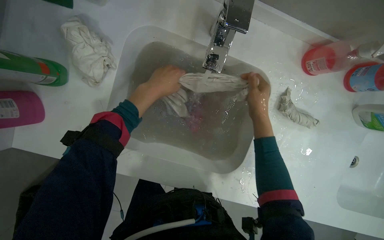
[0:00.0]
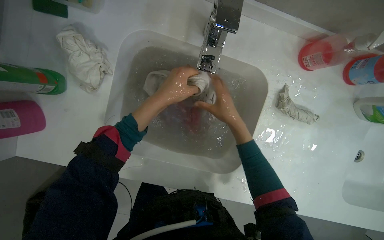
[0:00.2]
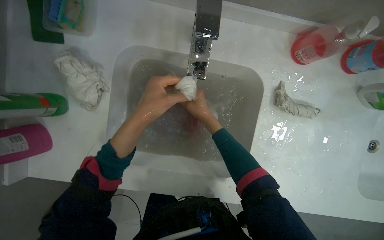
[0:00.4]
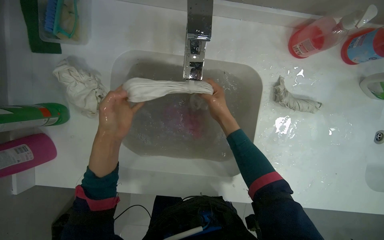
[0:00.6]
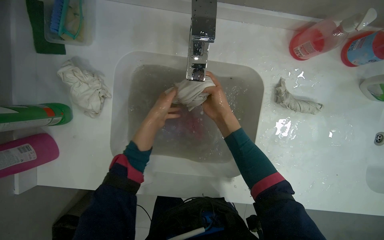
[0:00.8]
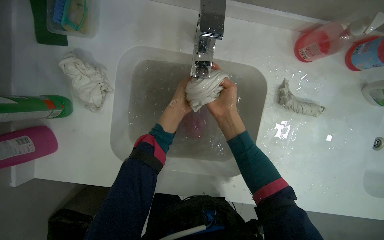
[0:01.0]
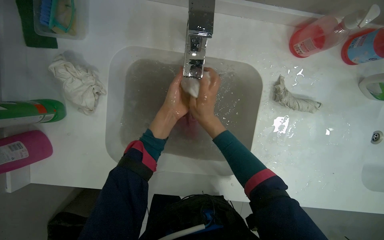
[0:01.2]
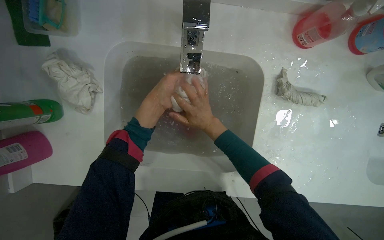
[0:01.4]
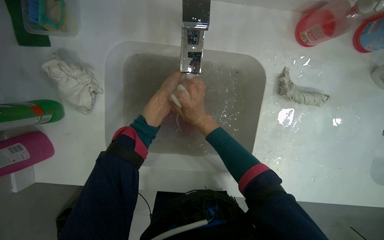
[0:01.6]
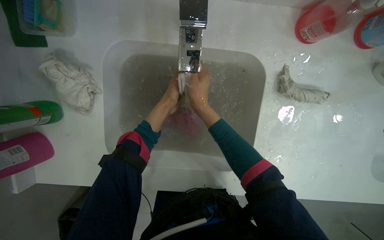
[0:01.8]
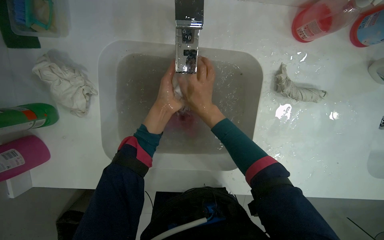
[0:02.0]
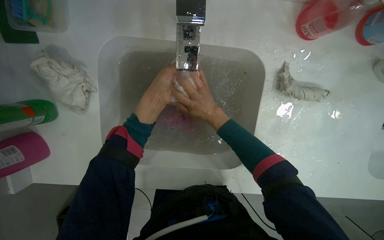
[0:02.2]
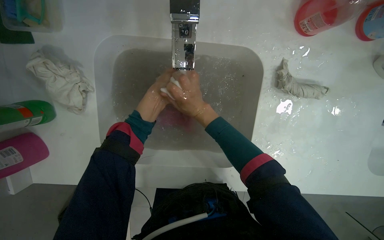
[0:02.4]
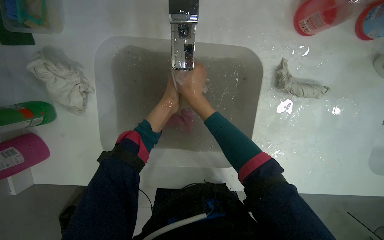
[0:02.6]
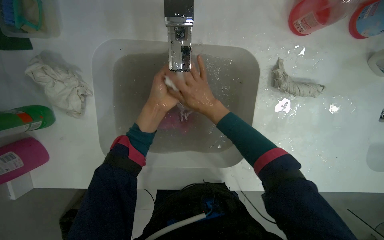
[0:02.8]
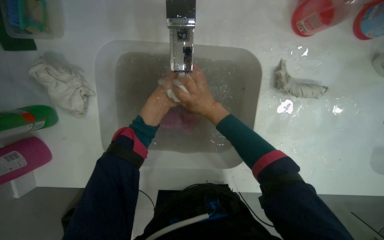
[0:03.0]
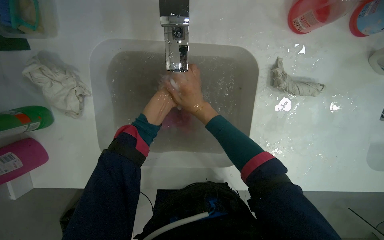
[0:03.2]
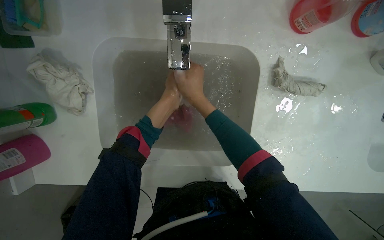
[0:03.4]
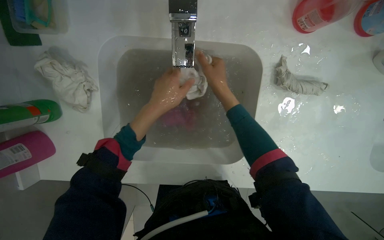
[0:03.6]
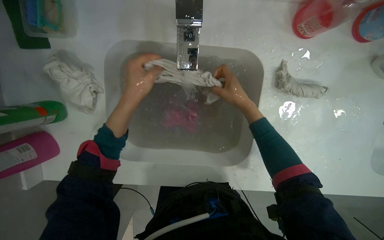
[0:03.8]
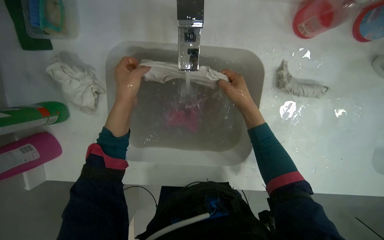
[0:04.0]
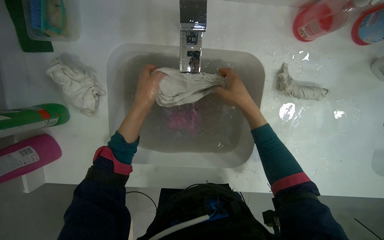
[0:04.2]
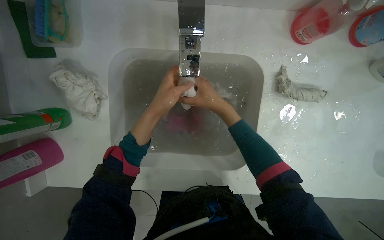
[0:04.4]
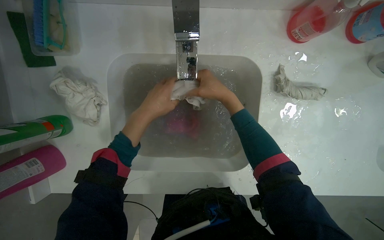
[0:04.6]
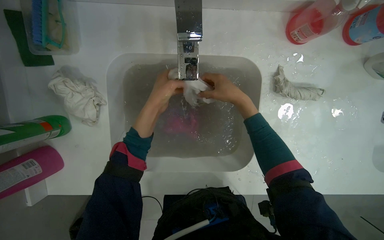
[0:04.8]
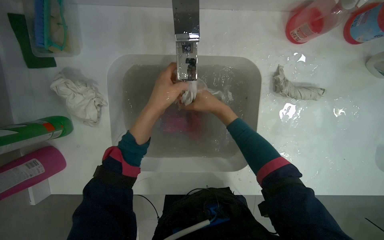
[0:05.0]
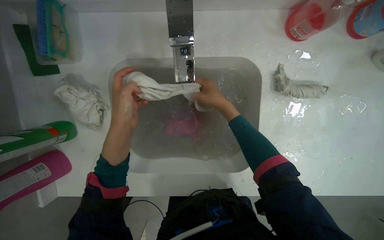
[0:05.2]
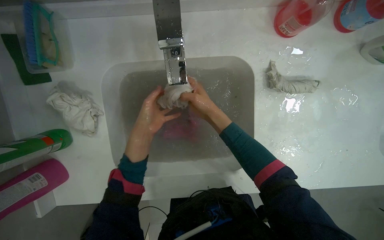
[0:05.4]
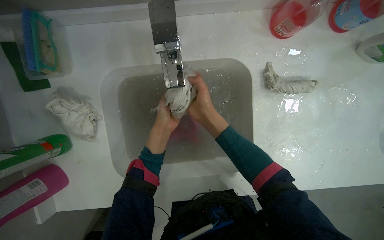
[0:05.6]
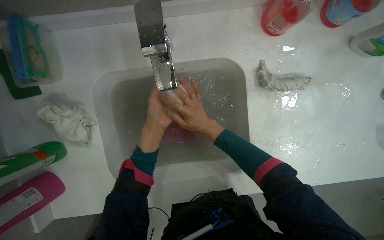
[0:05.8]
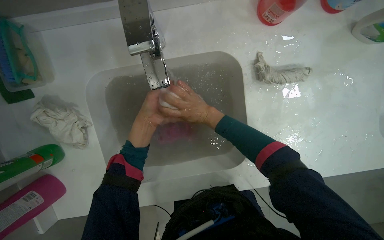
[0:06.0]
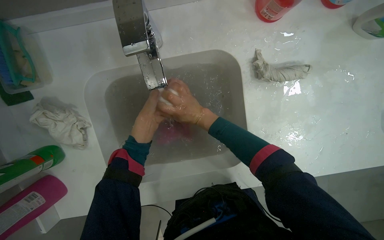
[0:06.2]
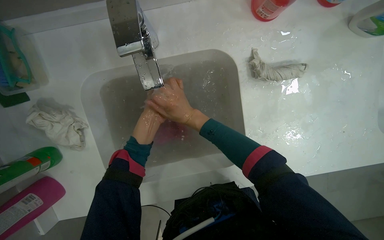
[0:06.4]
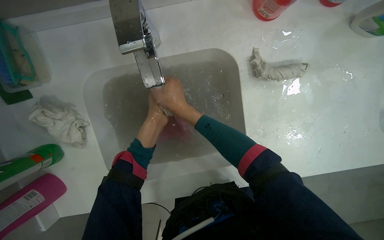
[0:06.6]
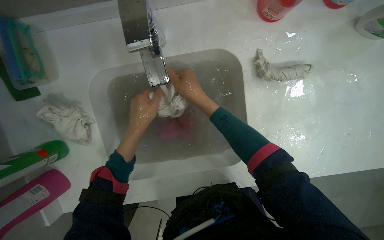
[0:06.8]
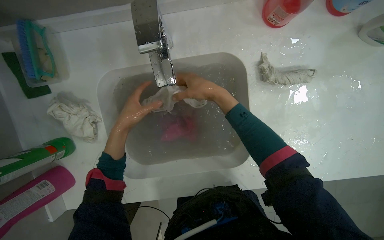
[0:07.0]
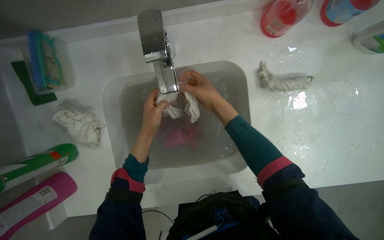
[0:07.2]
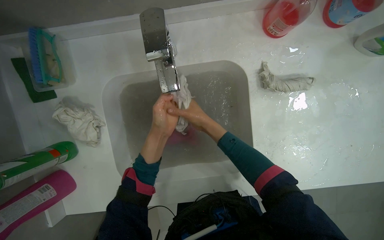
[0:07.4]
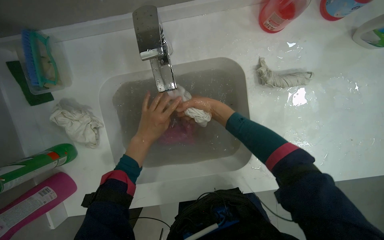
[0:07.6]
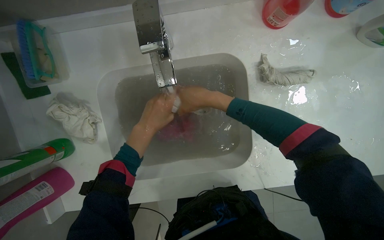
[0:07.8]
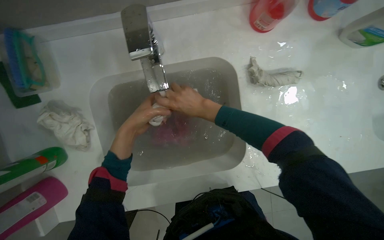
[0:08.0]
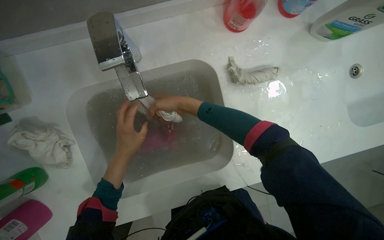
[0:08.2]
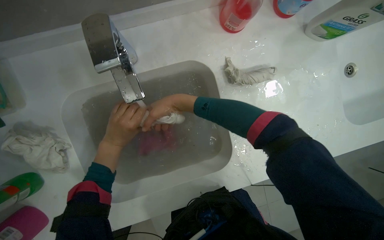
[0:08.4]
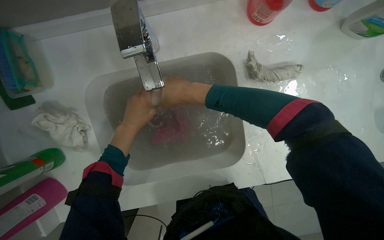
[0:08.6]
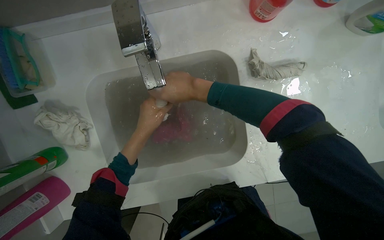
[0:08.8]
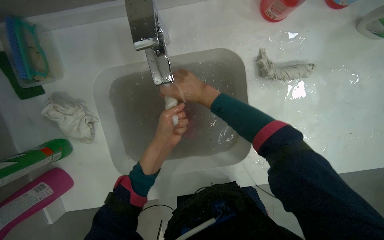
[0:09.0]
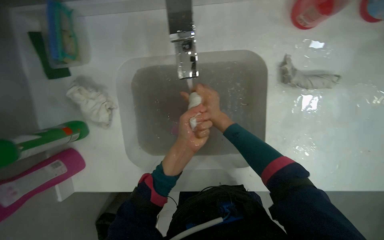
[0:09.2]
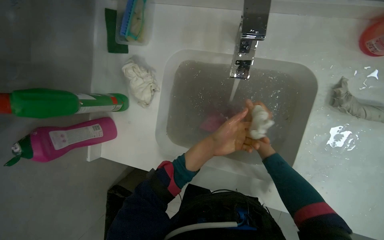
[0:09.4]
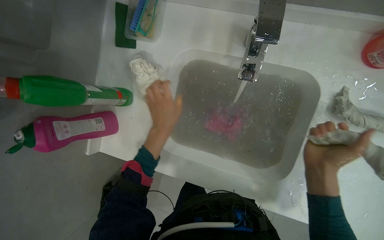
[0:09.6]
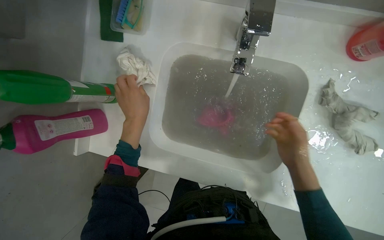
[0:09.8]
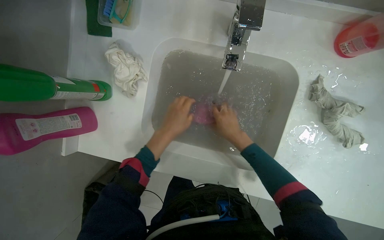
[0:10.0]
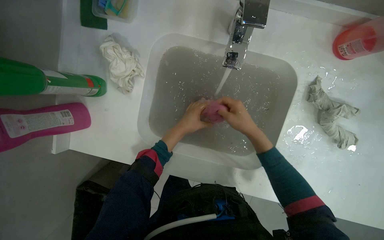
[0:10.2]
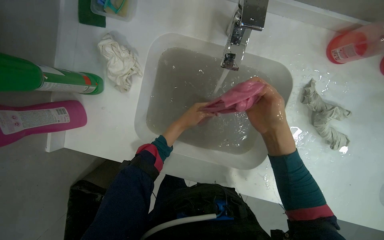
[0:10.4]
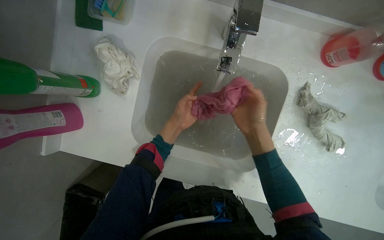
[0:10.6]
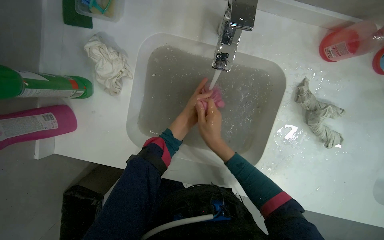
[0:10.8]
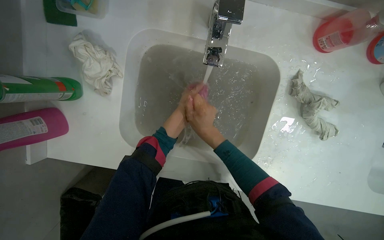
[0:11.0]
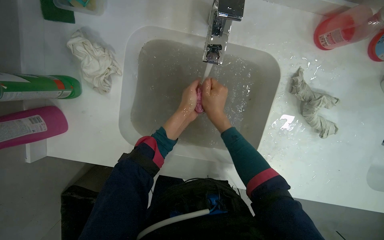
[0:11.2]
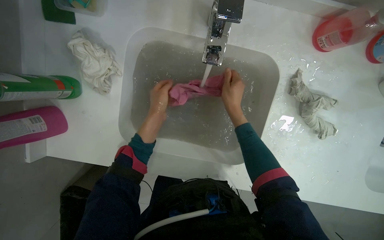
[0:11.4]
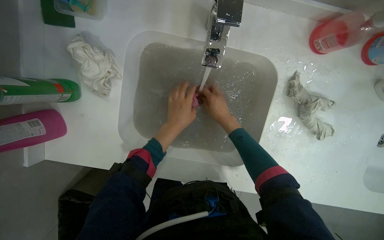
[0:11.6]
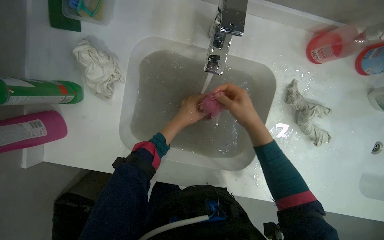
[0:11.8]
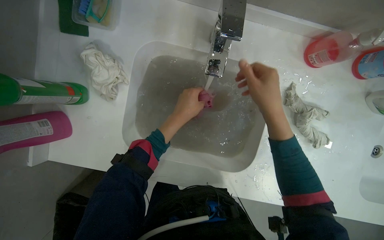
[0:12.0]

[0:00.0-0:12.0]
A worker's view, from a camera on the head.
Job: preparing cleaning supplies.
The whole recording: Washing cloths in sink. The worker washes cloths in the sink under running water.
0:00.0 to 0:01.6: The right hand travels to the left by approximately 15 cm.
0:03.0 to 0:04.4: The right hand travels to the right and back again, roughly 10 cm each way.
0:04.4 to 0:06.0: The hands stay close to where they were, moving slightly.

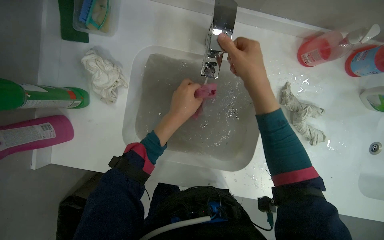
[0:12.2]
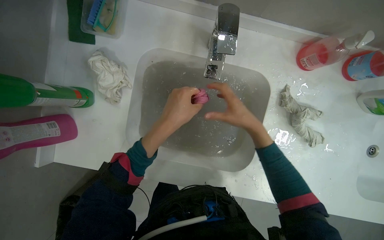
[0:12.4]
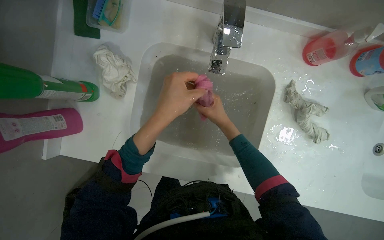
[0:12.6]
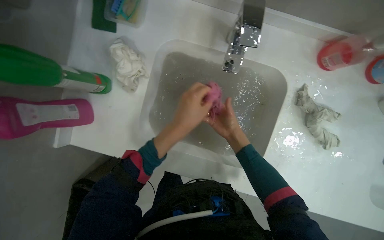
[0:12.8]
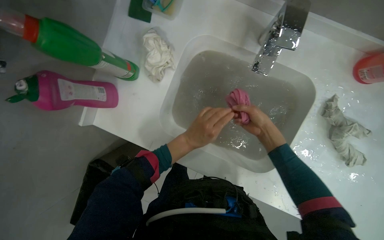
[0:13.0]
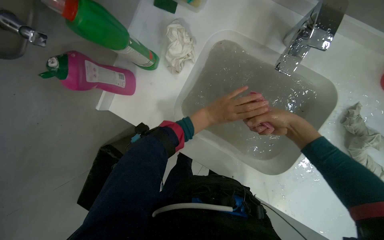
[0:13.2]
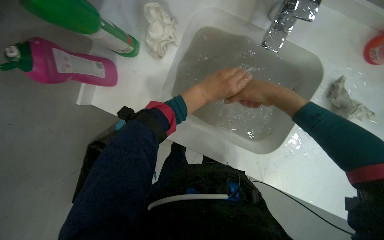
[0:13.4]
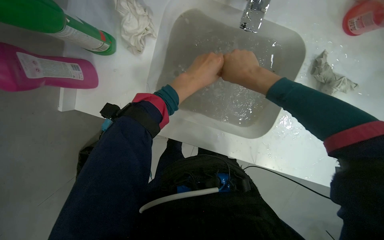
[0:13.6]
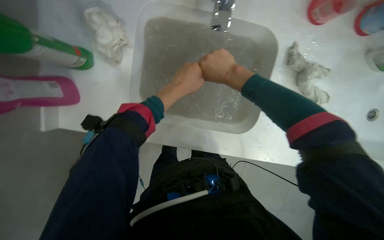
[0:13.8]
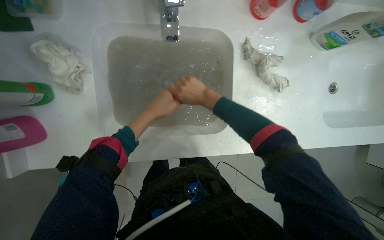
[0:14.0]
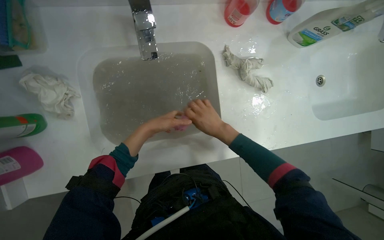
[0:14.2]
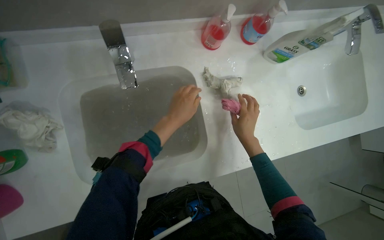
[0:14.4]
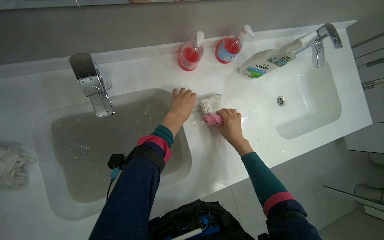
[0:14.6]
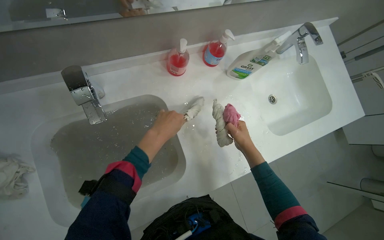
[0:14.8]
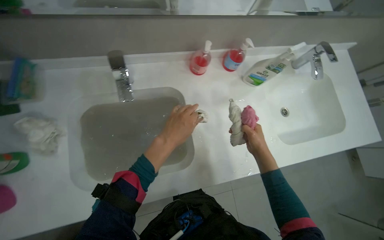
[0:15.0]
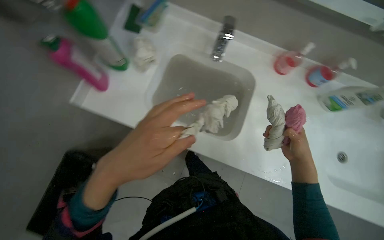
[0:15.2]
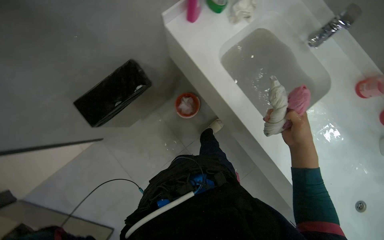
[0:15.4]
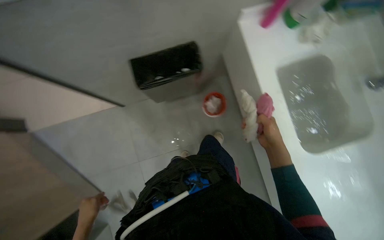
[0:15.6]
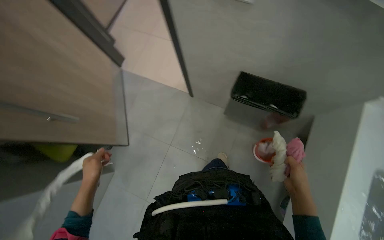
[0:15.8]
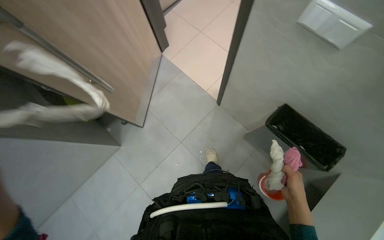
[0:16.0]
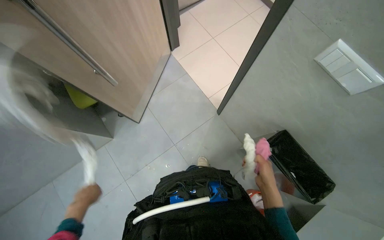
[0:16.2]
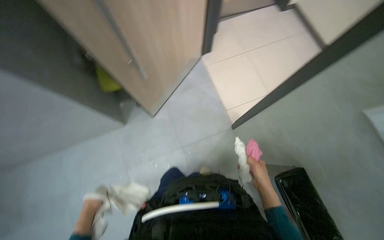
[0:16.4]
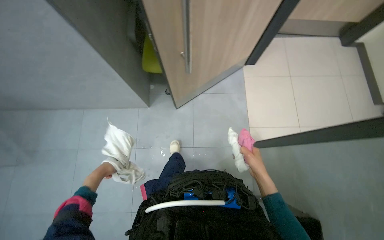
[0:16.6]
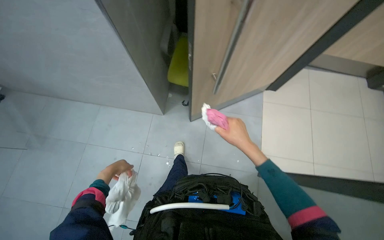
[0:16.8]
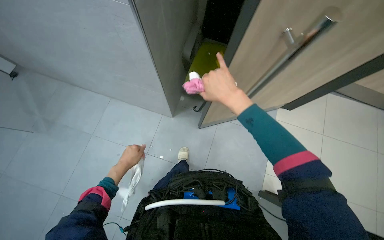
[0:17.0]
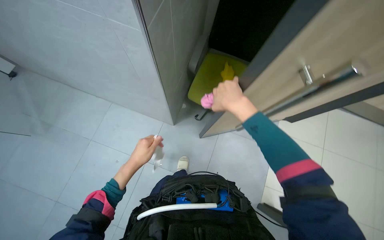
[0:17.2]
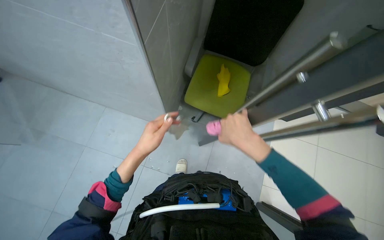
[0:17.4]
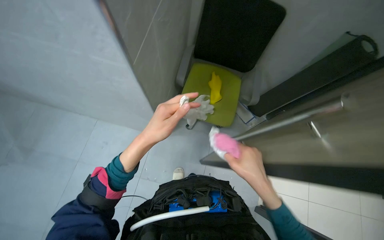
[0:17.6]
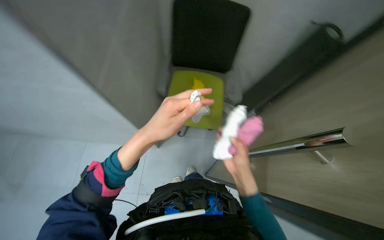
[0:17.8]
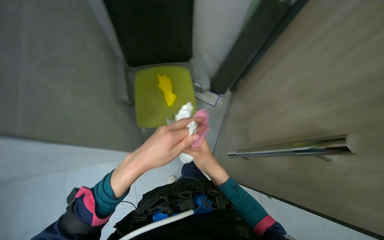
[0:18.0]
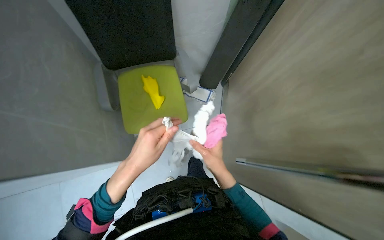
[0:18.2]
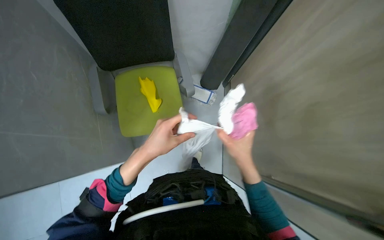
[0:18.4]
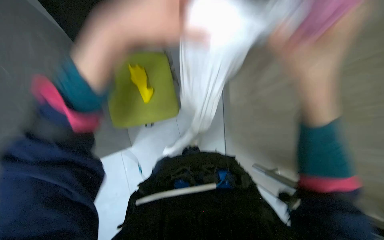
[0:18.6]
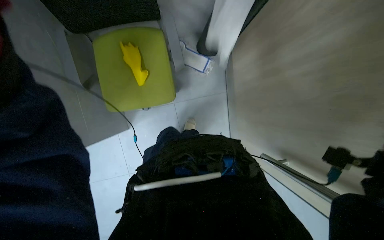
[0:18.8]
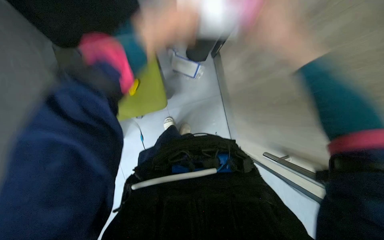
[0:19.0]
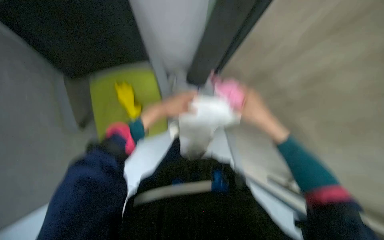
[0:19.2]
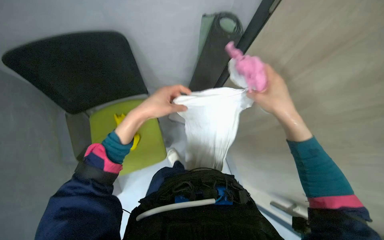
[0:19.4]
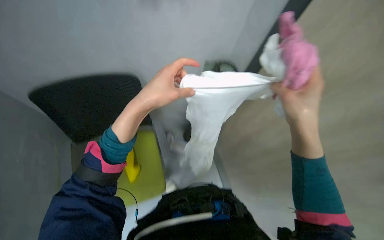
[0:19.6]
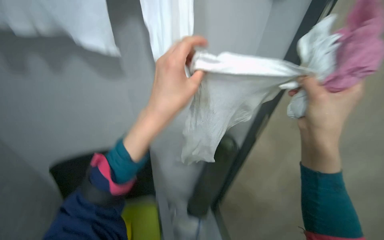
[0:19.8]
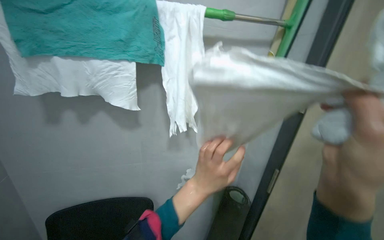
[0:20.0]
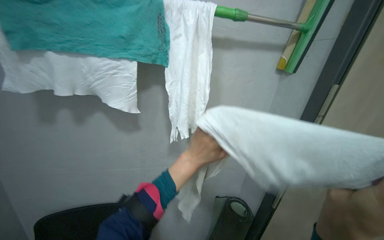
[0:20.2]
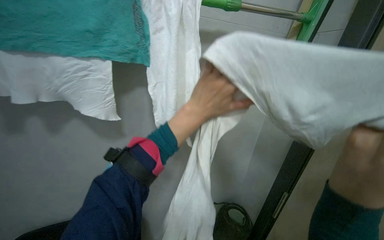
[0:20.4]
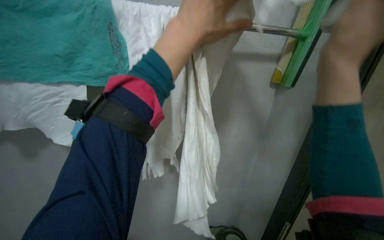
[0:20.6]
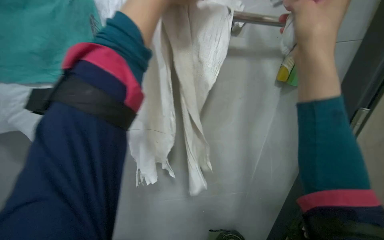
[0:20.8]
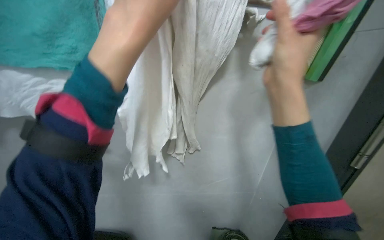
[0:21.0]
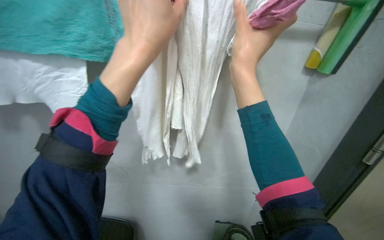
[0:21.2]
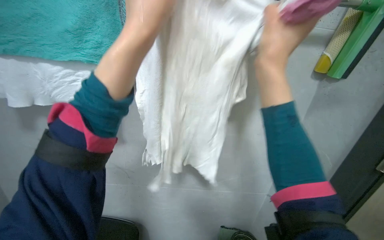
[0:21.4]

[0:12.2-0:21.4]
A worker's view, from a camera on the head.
Job: preparing cleaning supplies.
The whole recording: Washing cloths in sink. The worker washes cloths in the sink under running water.
0:12.2 to 0:13.8: The right hand shifts approximately 10 cm to the left, and travels farther from the camera and back again, roughly 15 cm each way.
0:13.8 to 0:15.2: The camera pitches upward, by approximately 20 degrees.
0:15.2 to 0:16.8: The wearer's head swings some 130 degrees to the left.
0:16.8 to 0:18.4: The right hand heads nearer to the camera, covering some 15 cm, and moves about 20 cm up the picture and comes back.
